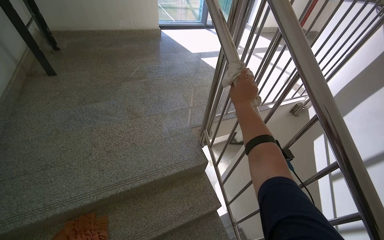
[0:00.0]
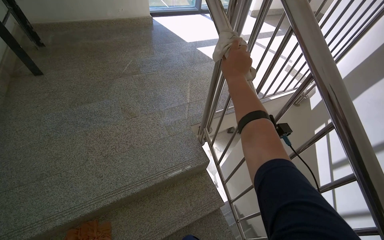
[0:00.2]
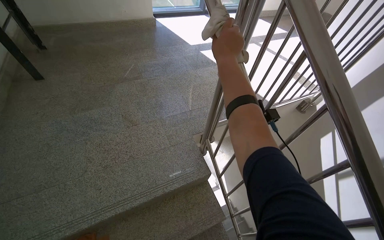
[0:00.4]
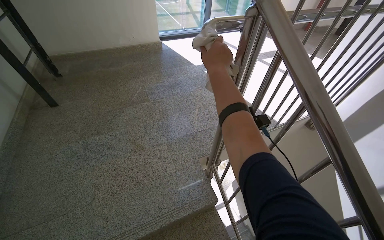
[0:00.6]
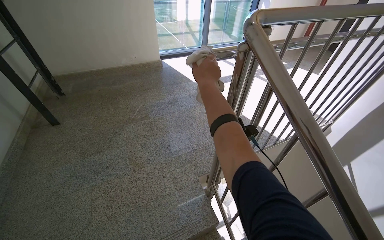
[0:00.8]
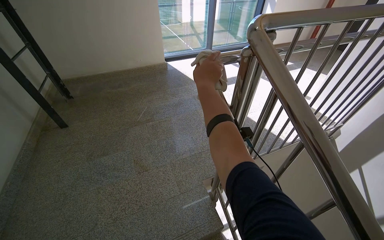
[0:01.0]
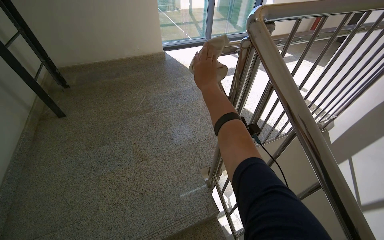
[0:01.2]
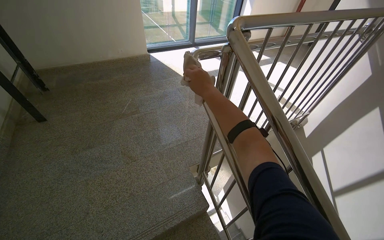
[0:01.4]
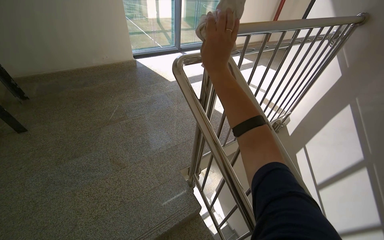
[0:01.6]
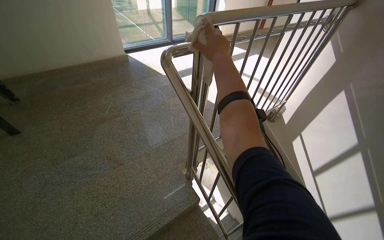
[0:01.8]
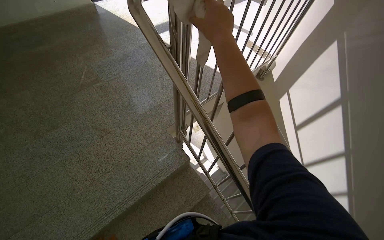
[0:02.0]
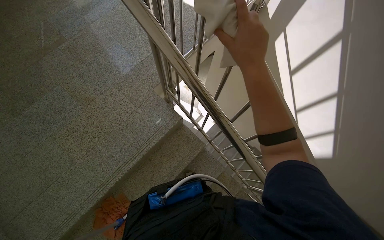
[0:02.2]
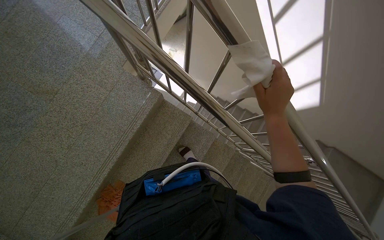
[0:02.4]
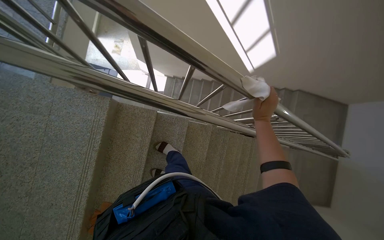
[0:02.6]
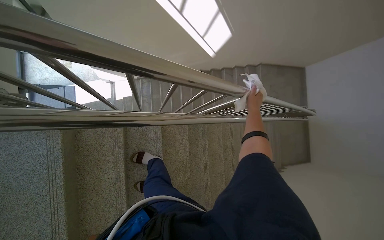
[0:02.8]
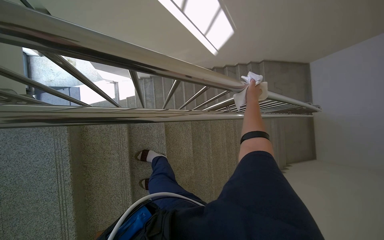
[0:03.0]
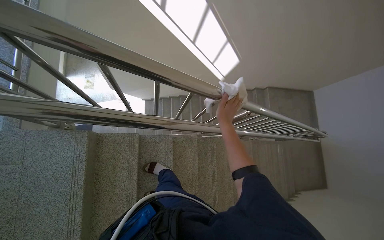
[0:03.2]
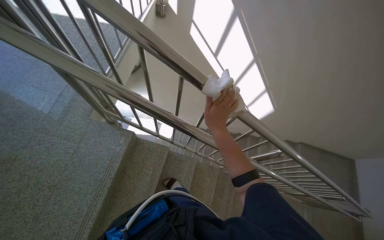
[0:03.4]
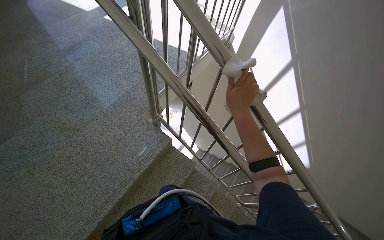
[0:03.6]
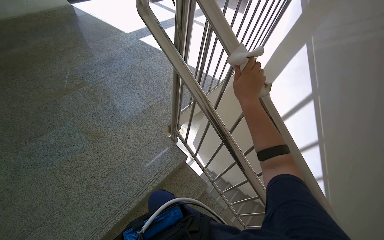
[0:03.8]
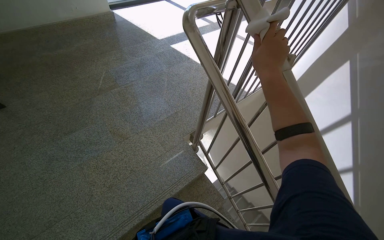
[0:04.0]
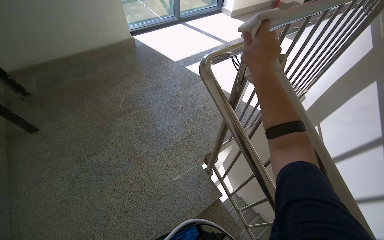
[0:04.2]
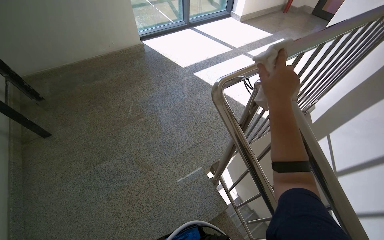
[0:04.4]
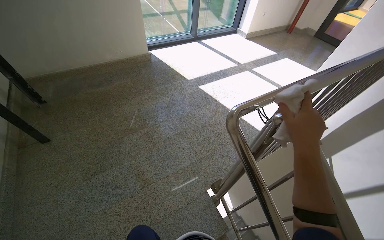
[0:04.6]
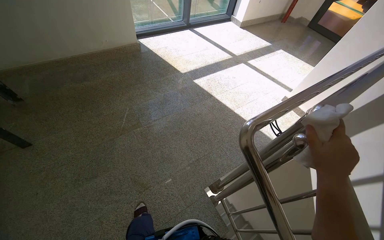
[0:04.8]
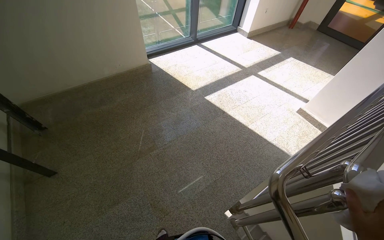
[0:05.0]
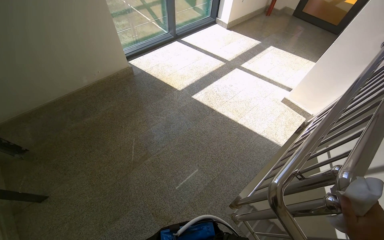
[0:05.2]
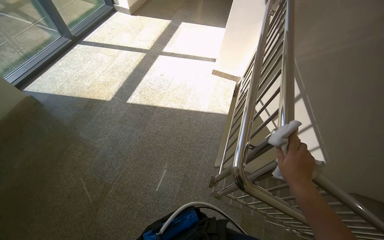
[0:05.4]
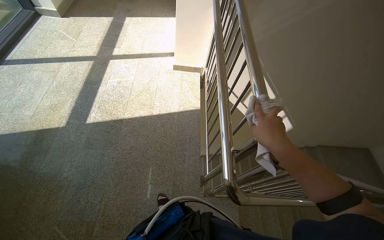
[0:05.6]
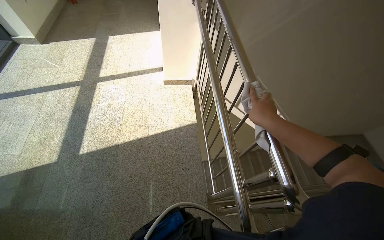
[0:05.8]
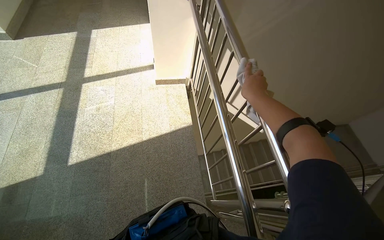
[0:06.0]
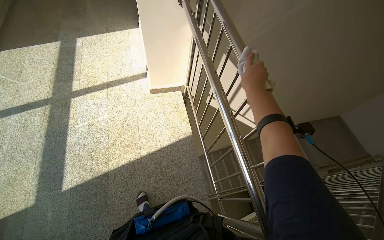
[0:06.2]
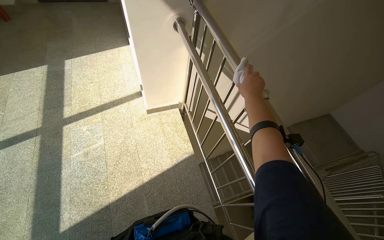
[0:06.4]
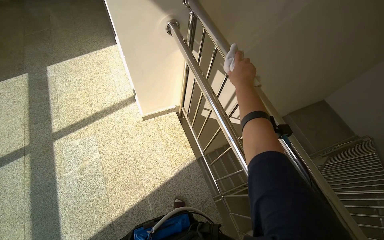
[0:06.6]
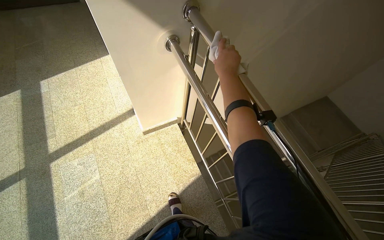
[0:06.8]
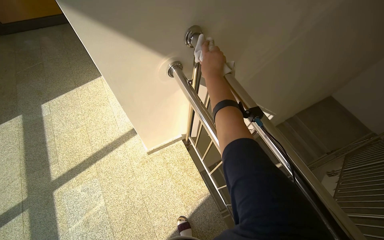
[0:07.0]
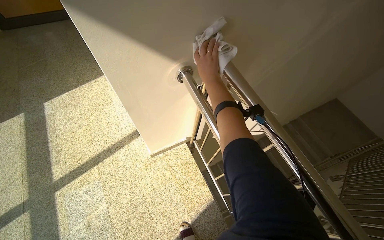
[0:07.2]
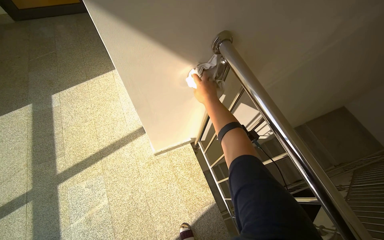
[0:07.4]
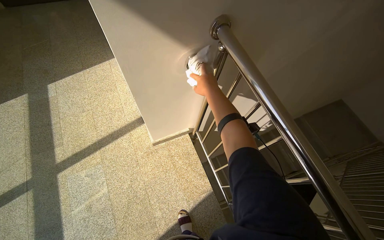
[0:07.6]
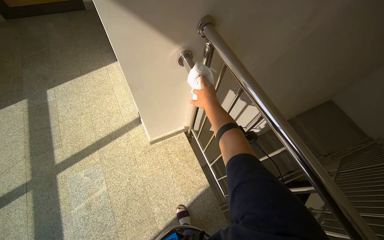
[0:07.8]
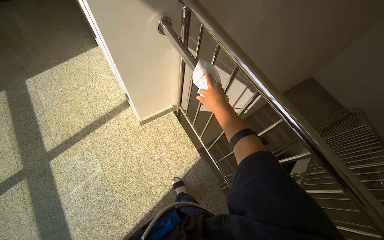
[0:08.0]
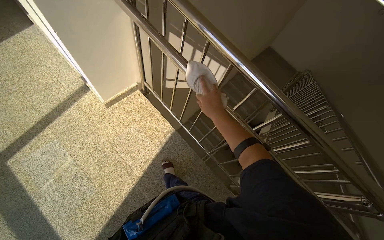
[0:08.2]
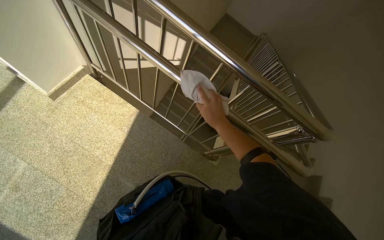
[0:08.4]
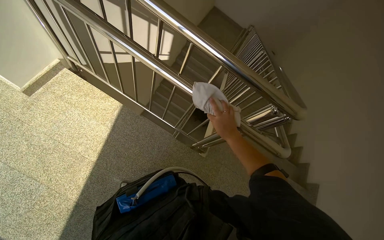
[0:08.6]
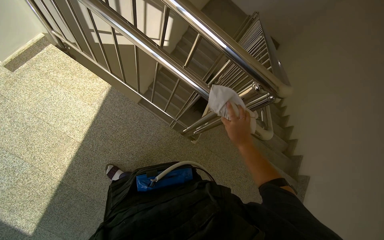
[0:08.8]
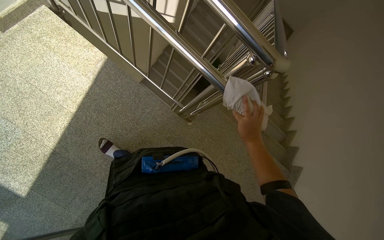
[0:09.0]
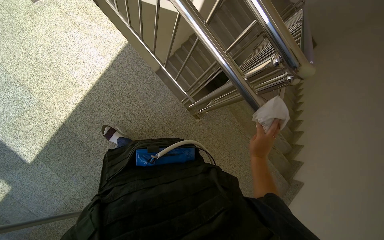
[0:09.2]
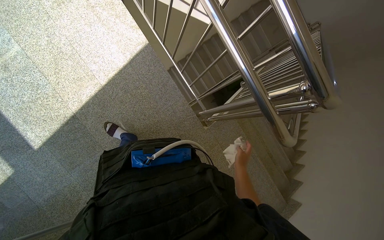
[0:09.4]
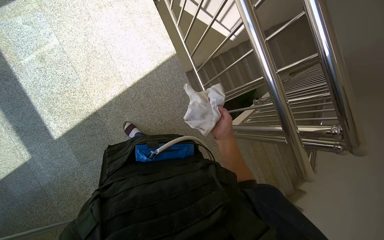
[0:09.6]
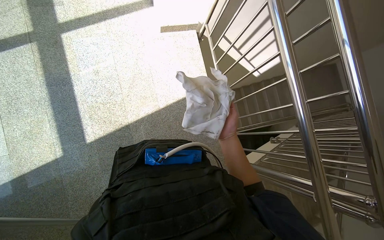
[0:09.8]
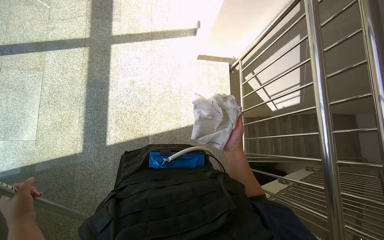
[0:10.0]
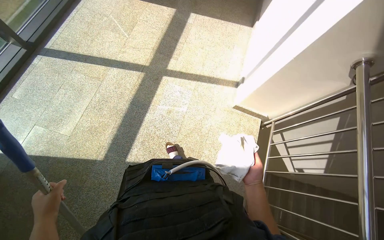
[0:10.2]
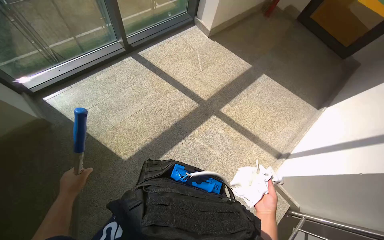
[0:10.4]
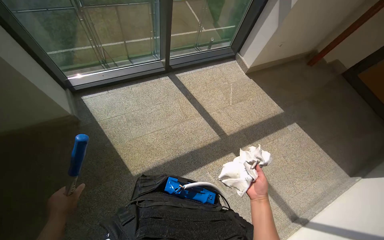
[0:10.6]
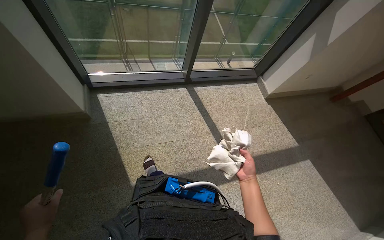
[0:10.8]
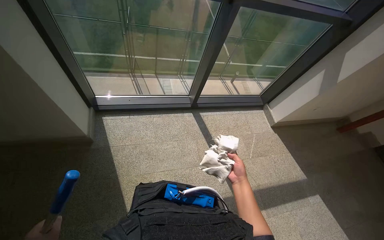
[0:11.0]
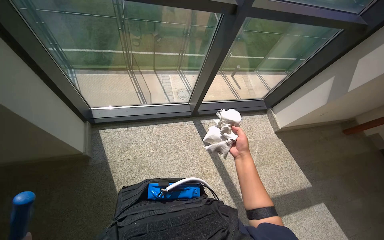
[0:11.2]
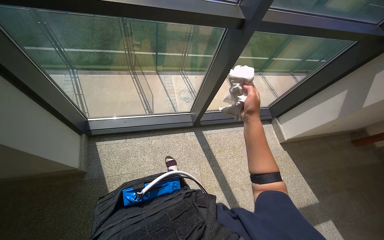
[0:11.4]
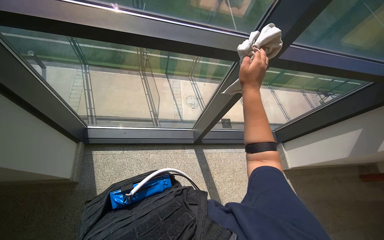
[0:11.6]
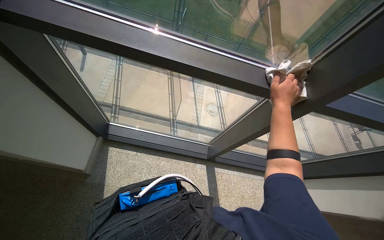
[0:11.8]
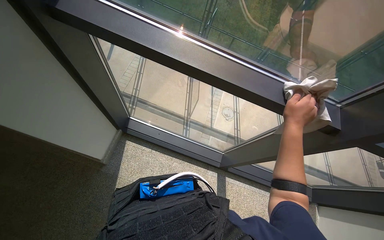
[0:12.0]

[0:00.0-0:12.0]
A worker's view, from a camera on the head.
Job: wiping surfaces.
The whole recording: Wiping stair handrail. The worker wipes the metal handrail of the stairs with a white cloth.
0:00.0 to 0:01.6: The right hand goes approximately 35 cm up the picture.
0:01.6 to 0:03.0: The camera is carried roughly 40 cm. The wearer looks some 65 degrees further to the right. The camera pitches downward, by about 50 degrees.
0:03.0 to 0:04.4: The wearer moves approximately 70 cm. The wearer's head swings approximately 60 degrees to the left. The camera pitches upward, by approximately 45 degrees.
0:04.4 to 0:06.0: The camera is carried about 80 cm. The wearer's head swings approximately 65 degrees to the right.
0:06.0 to 0:07.6: The head travels some 90 cm.
0:07.6 to 0:09.0: The wearer moves some 70 cm. The head rotates roughly 35 degrees to the right. The wearer looks about 25 degrees further downward.
0:09.0 to 0:10.4: The wearer looks about 100 degrees further to the left. The view tilts roughly 50 degrees upward.
0:10.4 to 0:12.0: The camera travels some 1 m. The wearer's head swings about 60 degrees to the left.

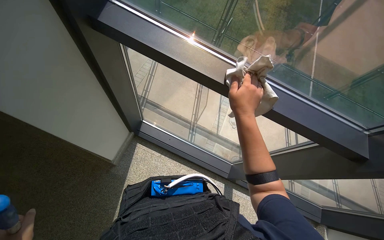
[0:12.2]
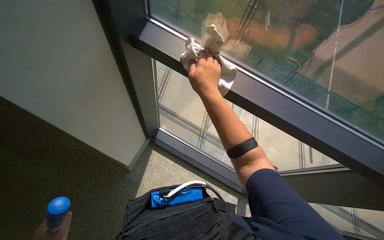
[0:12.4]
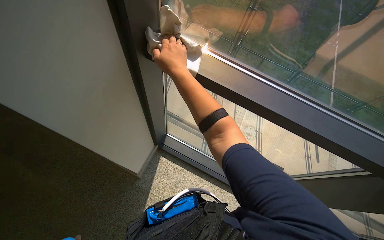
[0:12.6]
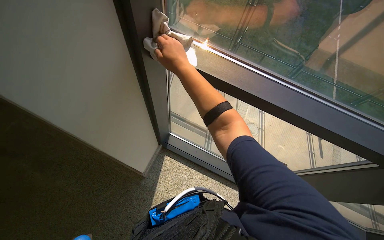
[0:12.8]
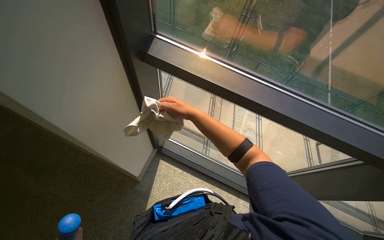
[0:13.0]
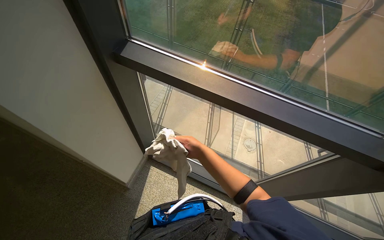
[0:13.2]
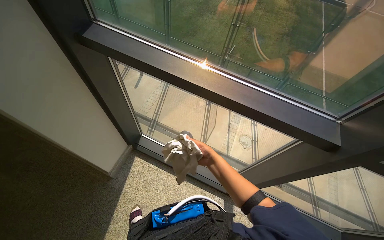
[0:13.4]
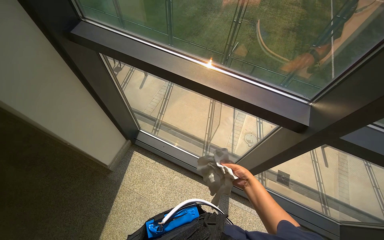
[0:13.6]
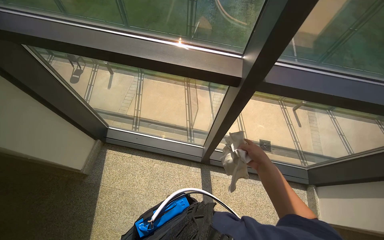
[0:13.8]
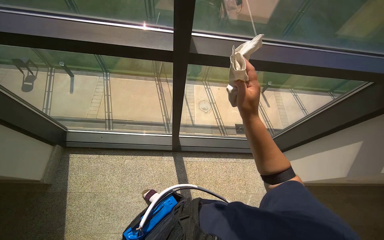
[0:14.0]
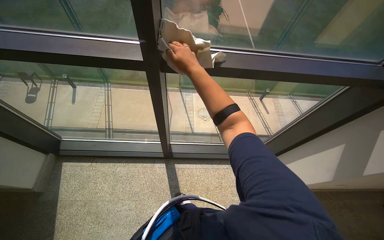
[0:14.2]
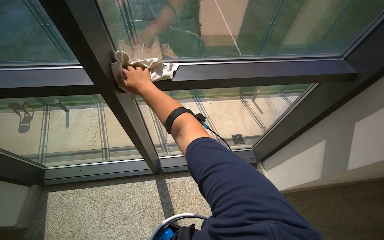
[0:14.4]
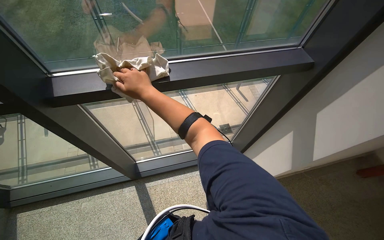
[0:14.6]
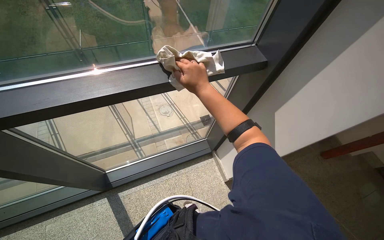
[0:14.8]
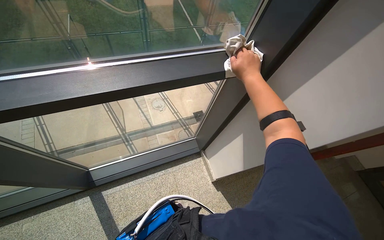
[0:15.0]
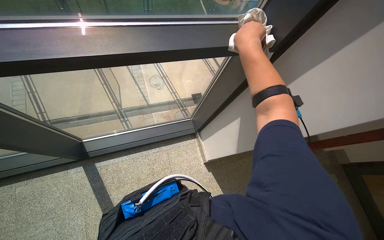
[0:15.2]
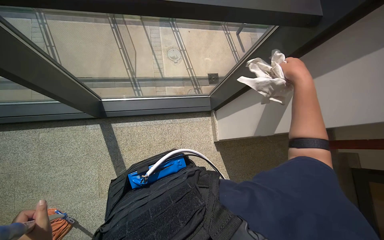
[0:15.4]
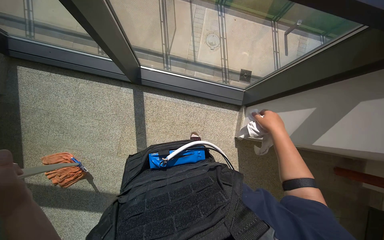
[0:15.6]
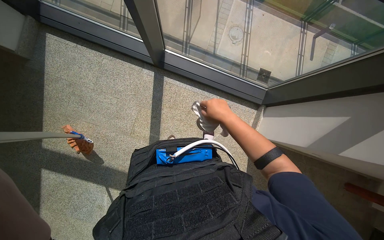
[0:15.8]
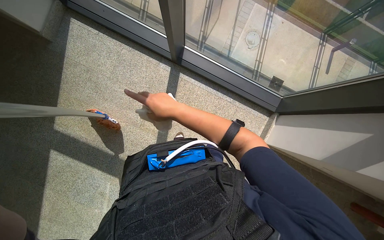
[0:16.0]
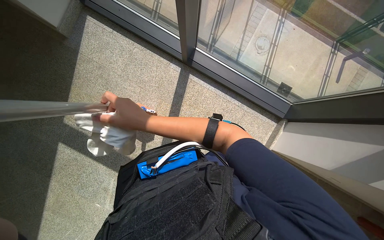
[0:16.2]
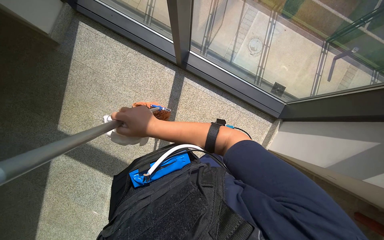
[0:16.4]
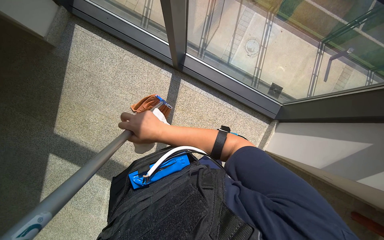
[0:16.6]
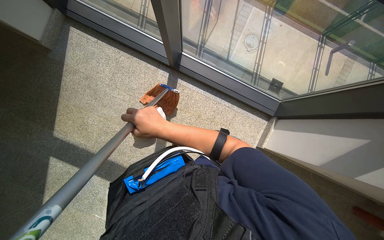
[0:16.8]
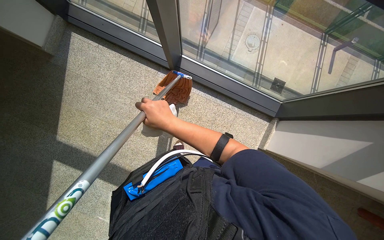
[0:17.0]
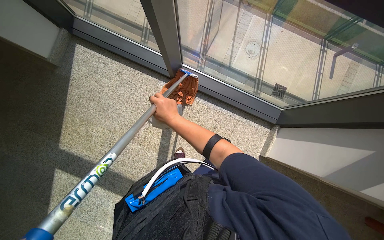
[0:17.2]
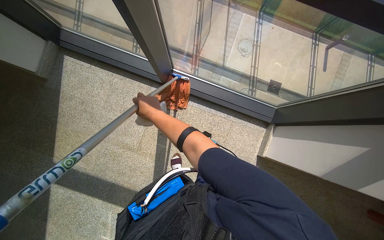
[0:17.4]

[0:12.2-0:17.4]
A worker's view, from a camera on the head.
Job: wiping surfaces.
The whole recording: Wiping stair handrail. The worker wipes the metal handrail of the stairs with a white cloth.
0:12.2 to 0:14.0: The camera is carried approximately 40 cm.

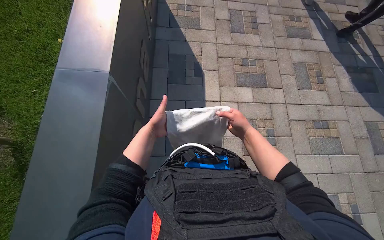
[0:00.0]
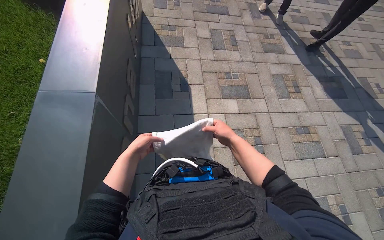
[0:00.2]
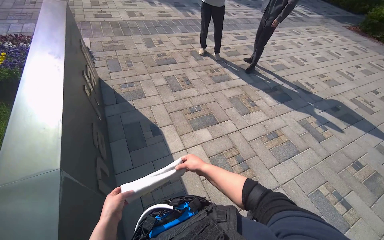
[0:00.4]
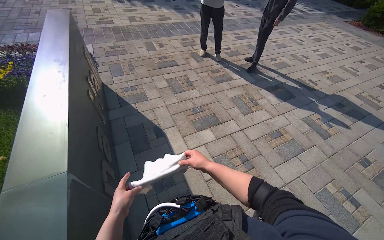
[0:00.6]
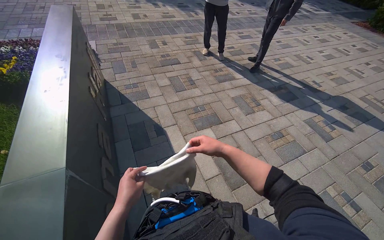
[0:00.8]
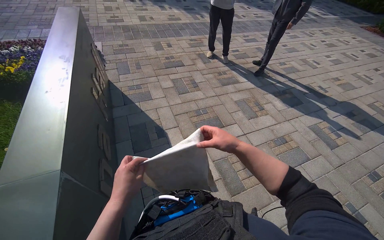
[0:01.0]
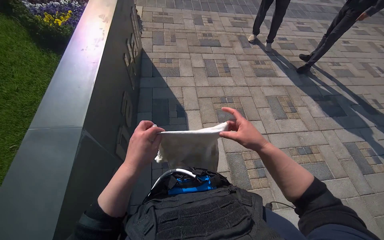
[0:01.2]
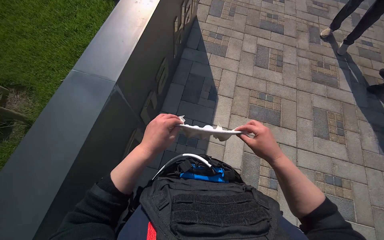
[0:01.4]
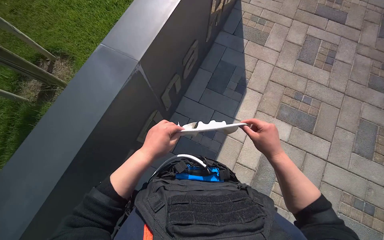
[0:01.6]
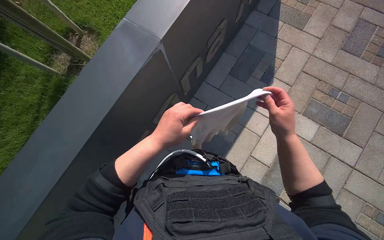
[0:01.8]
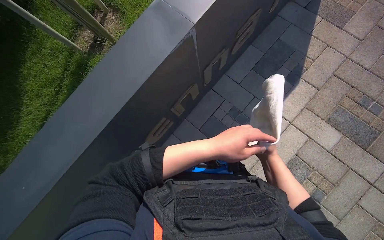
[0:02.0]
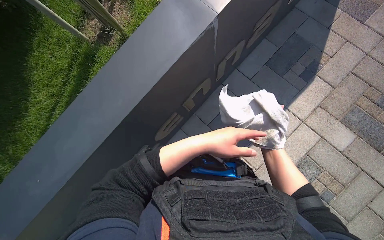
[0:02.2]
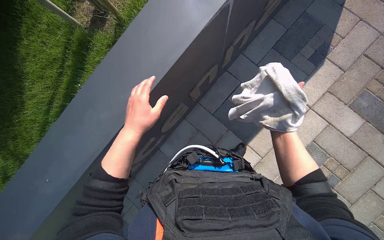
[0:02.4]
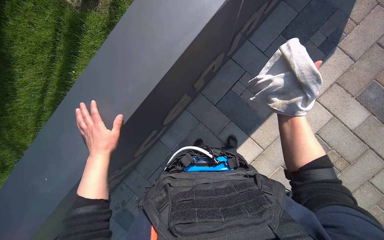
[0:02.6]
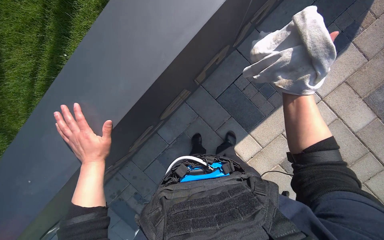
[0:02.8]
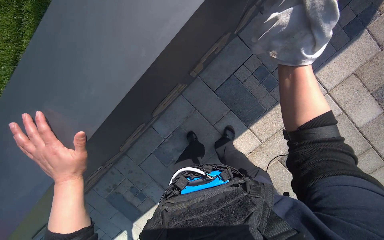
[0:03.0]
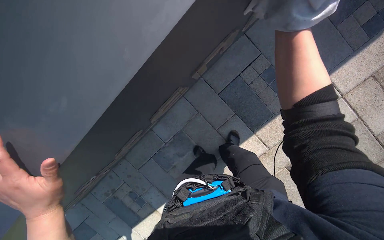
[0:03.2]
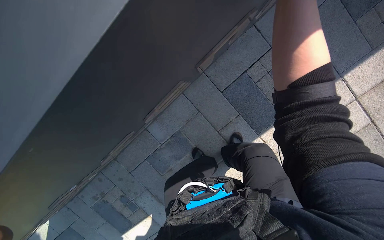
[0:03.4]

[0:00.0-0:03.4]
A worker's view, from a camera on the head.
Job: wiping surfaces.
The whole recording: Wiping letters on sign. The worker wipes the letters on the sign with a cloth.
0:00.0 to 0:01.6: The head turns to the left by approximately 25 degrees.
0:01.6 to 0:03.4: The camera is carried about 50 cm. The camera pitches downward, by approximately 30 degrees.
